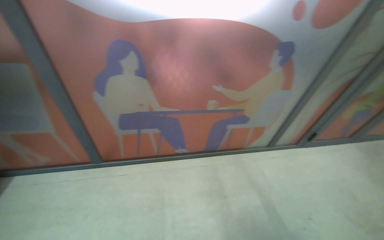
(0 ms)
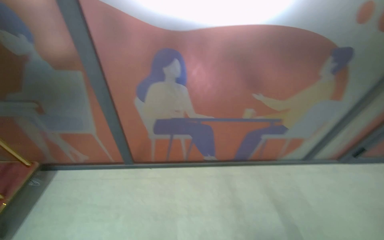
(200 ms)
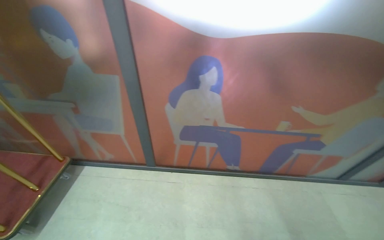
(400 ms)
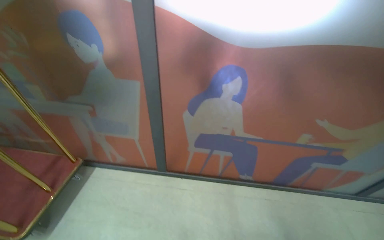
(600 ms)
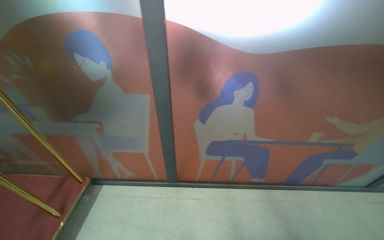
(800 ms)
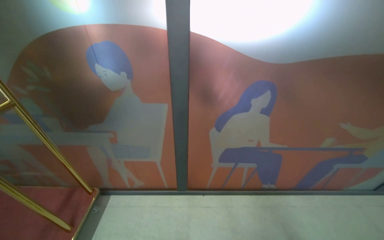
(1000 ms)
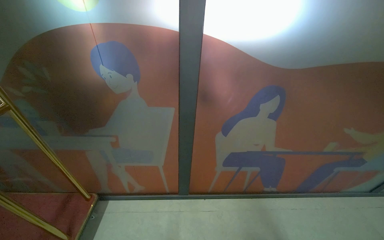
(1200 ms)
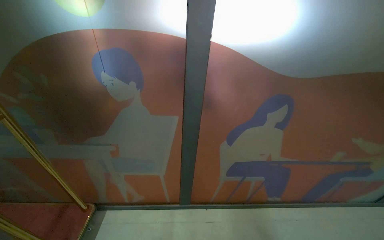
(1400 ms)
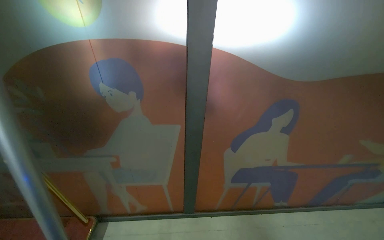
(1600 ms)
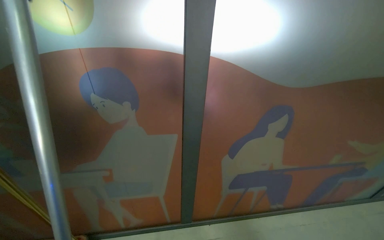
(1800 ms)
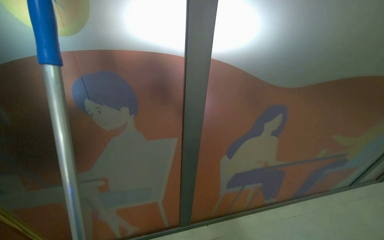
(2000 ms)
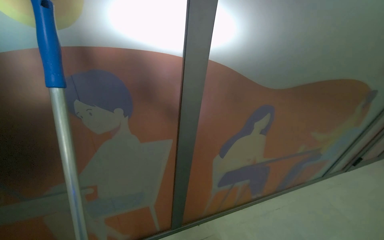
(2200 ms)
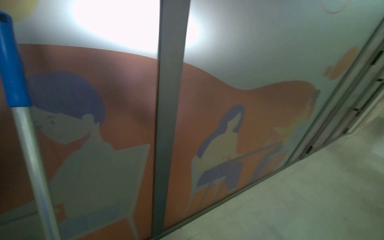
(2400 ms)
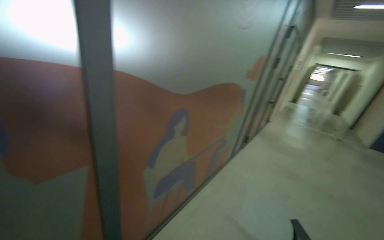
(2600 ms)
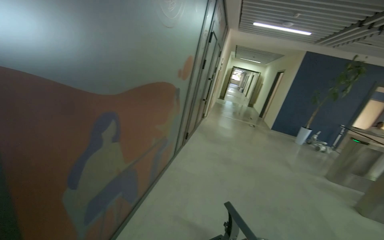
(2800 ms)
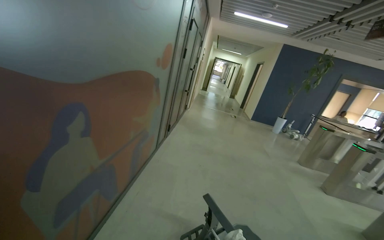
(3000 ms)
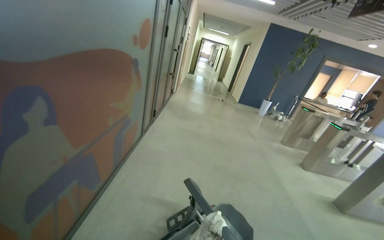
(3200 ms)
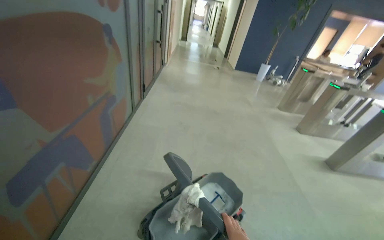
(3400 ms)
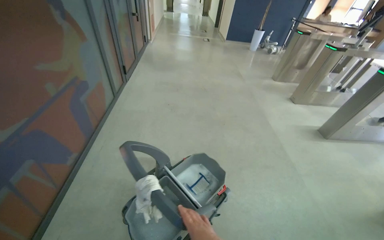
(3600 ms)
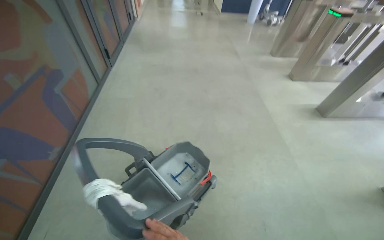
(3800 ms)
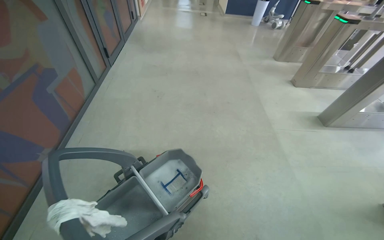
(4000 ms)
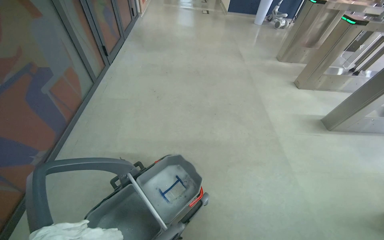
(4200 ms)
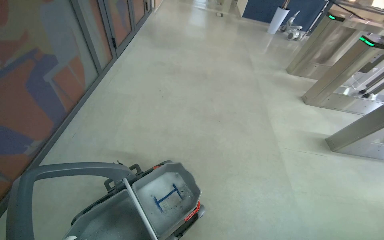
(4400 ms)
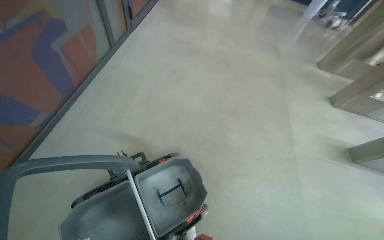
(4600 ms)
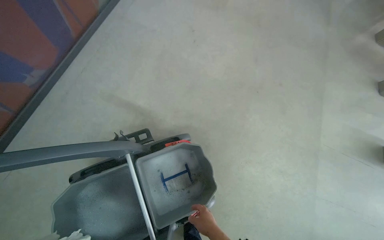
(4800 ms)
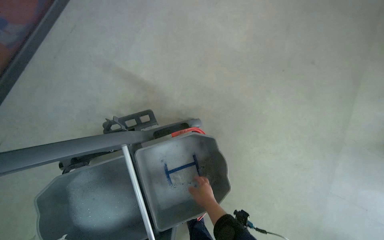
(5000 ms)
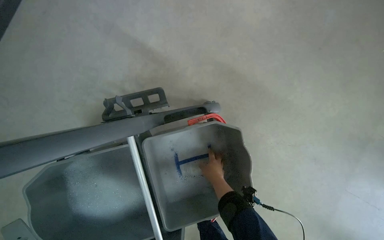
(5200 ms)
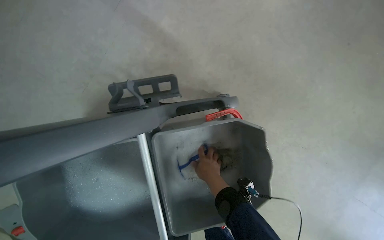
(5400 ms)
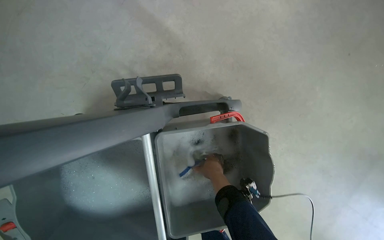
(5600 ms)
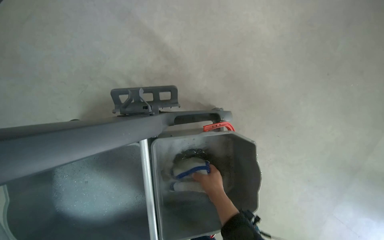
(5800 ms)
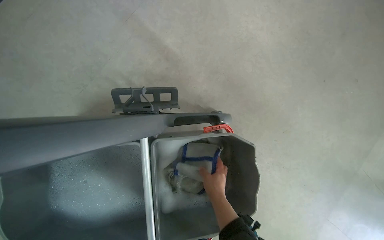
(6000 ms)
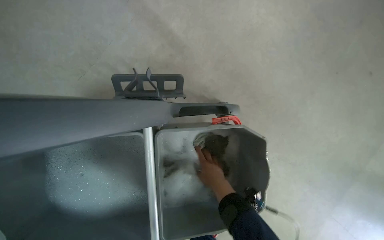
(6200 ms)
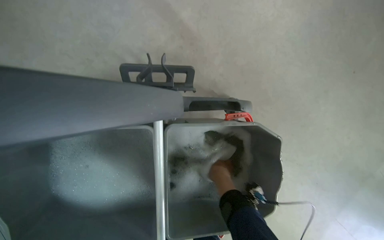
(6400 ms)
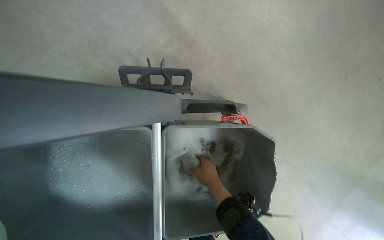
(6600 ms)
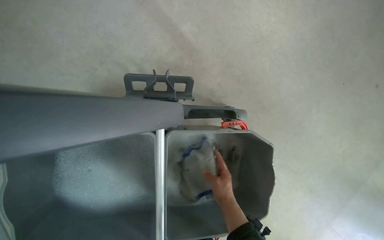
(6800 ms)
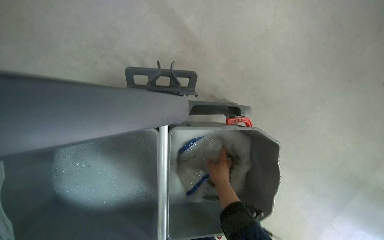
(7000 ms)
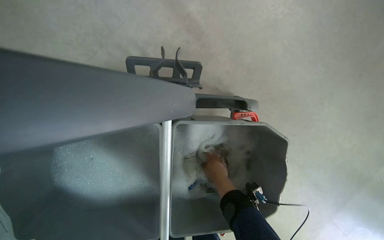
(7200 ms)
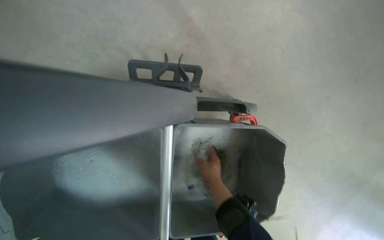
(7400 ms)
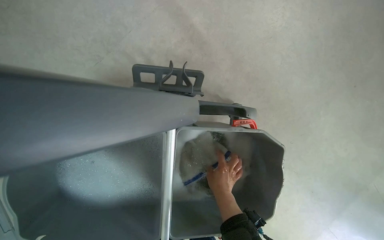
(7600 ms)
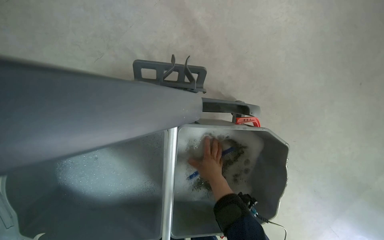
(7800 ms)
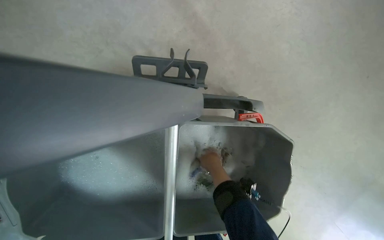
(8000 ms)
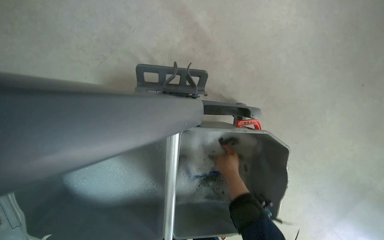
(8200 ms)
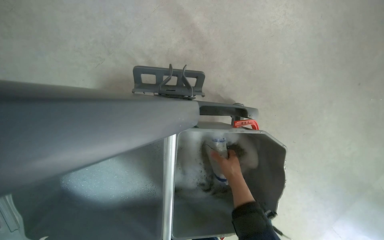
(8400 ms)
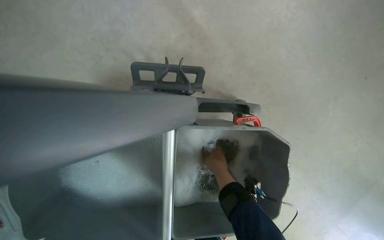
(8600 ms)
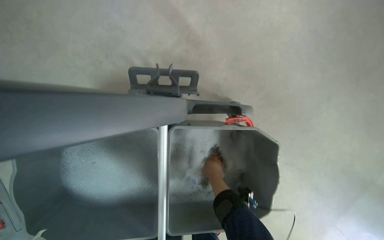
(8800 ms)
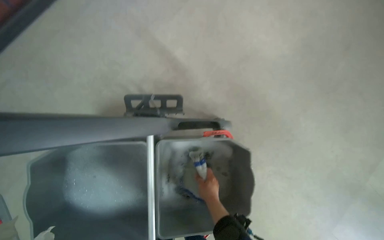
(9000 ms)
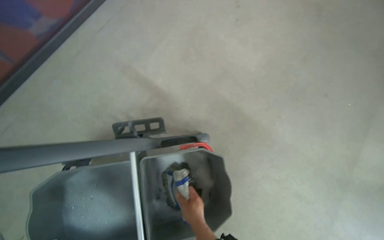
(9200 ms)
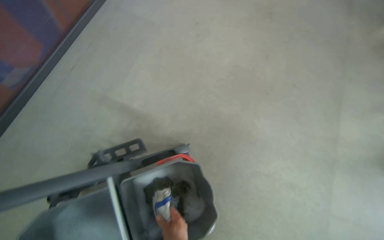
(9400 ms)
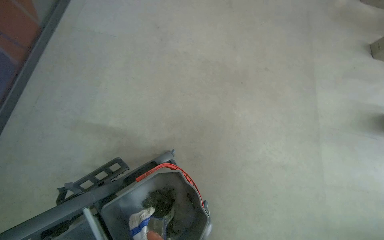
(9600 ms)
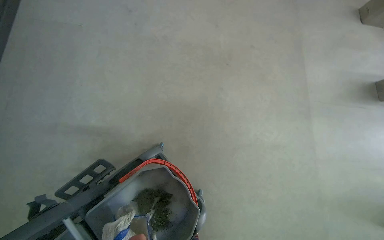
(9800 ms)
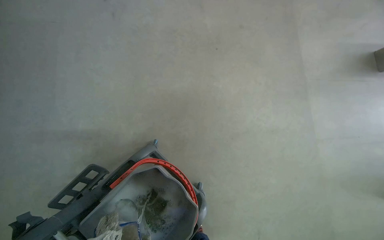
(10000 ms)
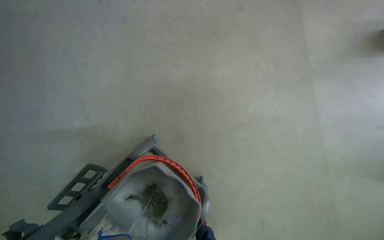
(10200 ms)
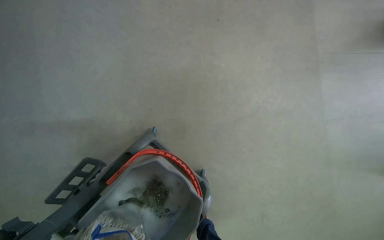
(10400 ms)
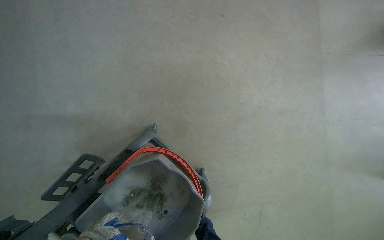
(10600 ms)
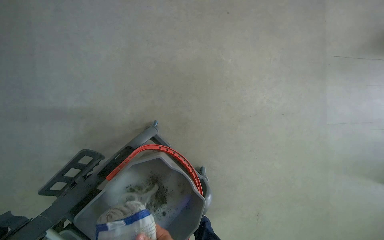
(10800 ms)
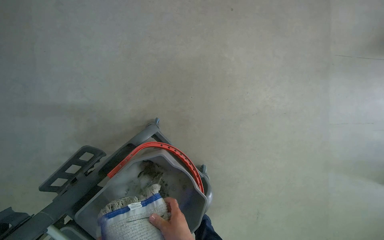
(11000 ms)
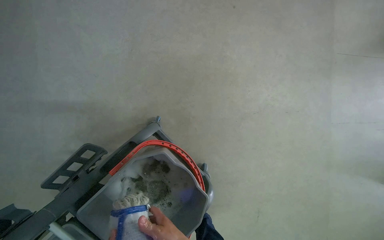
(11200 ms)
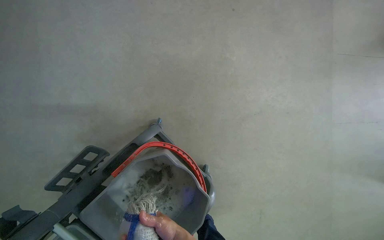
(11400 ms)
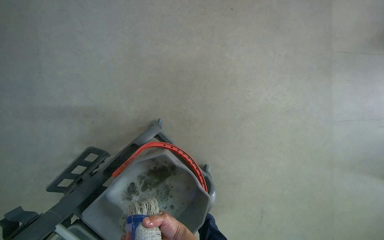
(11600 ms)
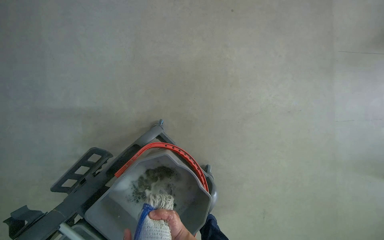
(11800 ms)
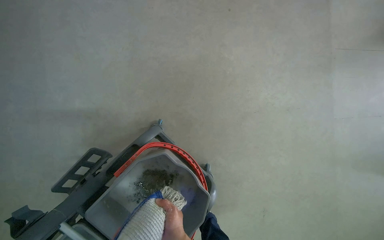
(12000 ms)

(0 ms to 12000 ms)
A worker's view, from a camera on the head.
Job: sweeping floor.
The whole recording: Performing general floor cleaning tasks. The worker detaches the mop, sweeps the floor, moves a luggage cart, and rinses a mop pad.
0 ms - 1600 ms: The camera is carried about 70 cm.
1600 ms - 3000 ms: The wearer looks approximately 80 degrees further to the right.
3000 ms - 4400 ms: The head travels roughly 70 cm. The view tilts roughly 30 degrees downward.
4400 ms - 6000 ms: The camera travels roughly 60 cm. The view tilts roughly 35 degrees downward. Everything in view rotates about 30 degrees clockwise.
9000 ms - 10400 ms: The scene rotates counterclockwise by some 45 degrees.

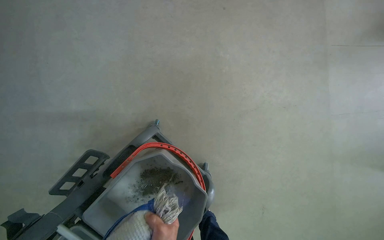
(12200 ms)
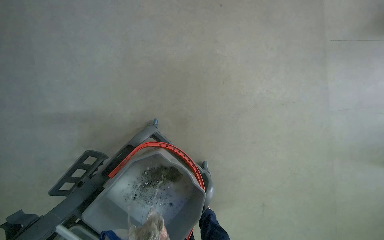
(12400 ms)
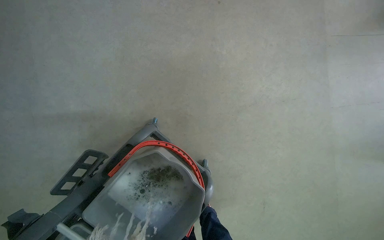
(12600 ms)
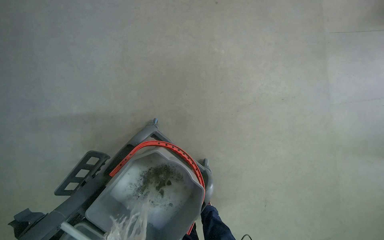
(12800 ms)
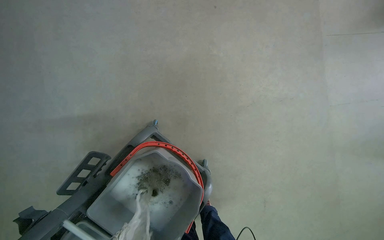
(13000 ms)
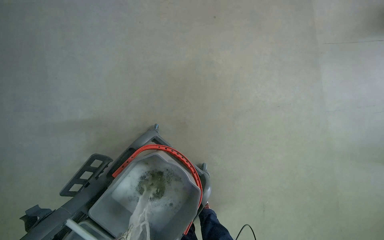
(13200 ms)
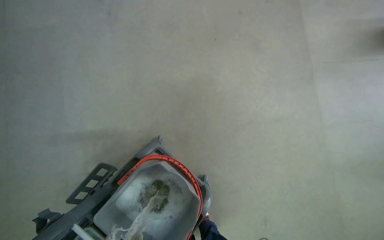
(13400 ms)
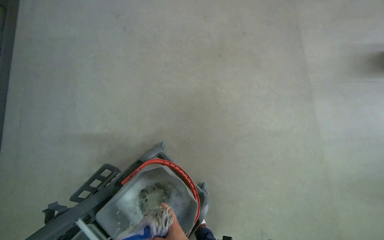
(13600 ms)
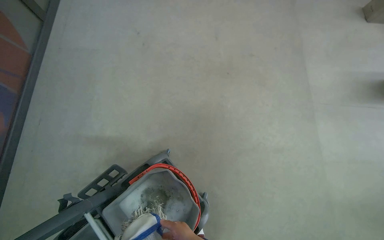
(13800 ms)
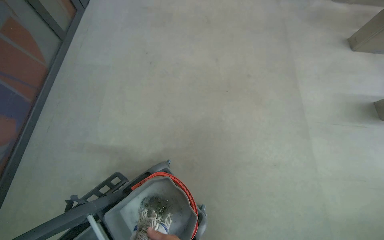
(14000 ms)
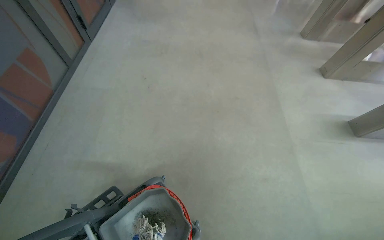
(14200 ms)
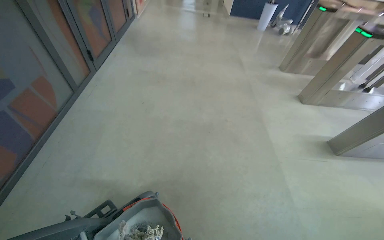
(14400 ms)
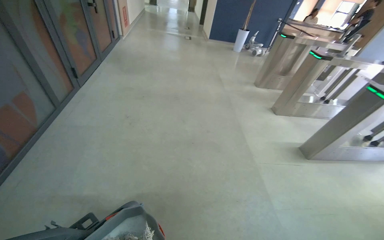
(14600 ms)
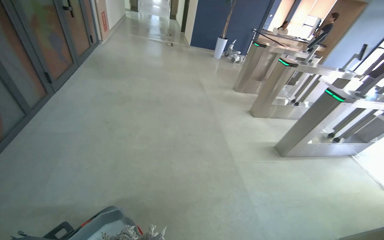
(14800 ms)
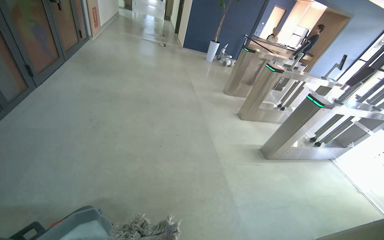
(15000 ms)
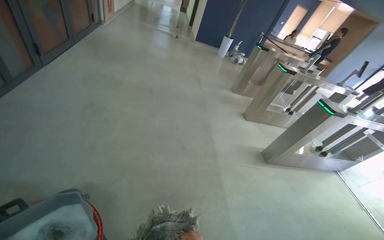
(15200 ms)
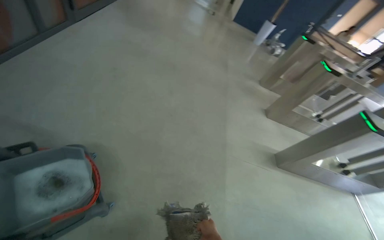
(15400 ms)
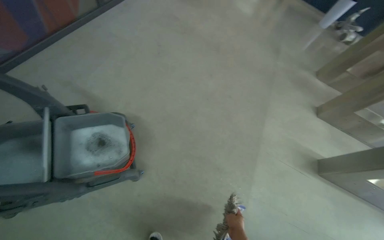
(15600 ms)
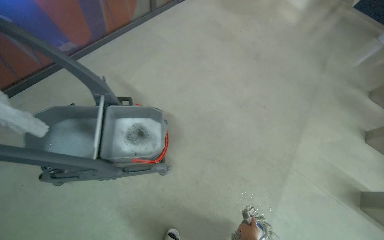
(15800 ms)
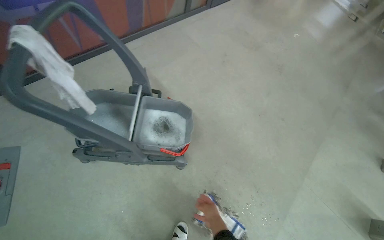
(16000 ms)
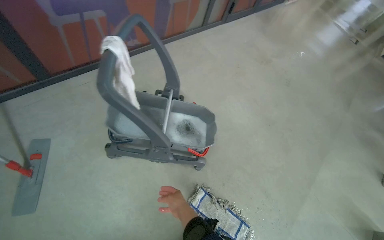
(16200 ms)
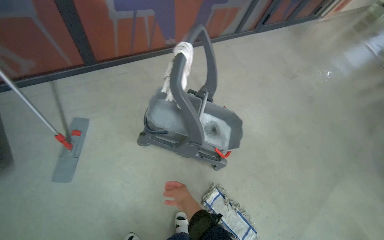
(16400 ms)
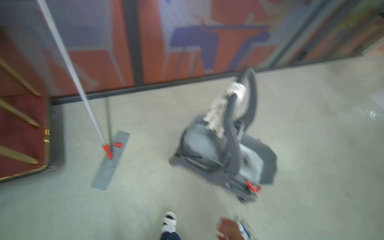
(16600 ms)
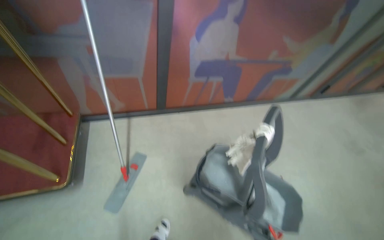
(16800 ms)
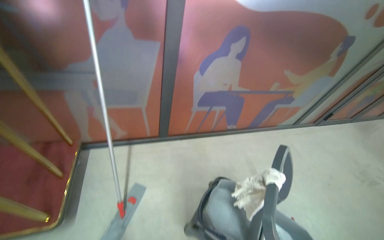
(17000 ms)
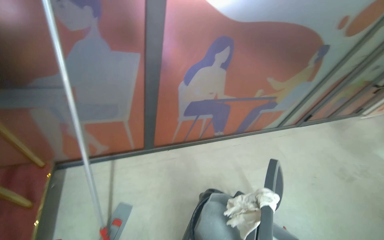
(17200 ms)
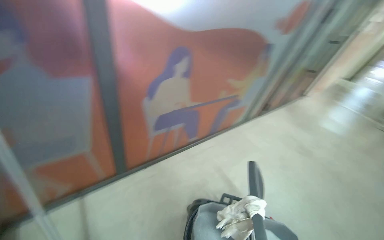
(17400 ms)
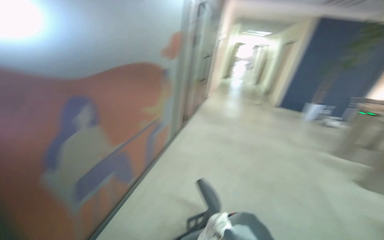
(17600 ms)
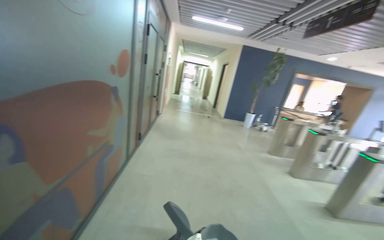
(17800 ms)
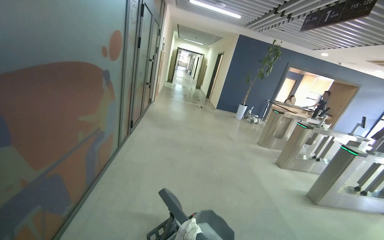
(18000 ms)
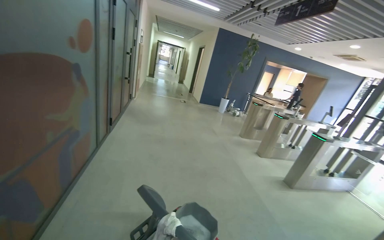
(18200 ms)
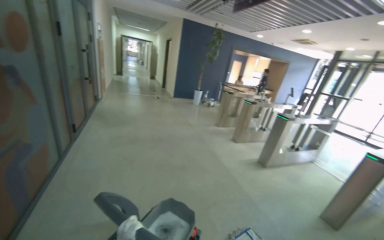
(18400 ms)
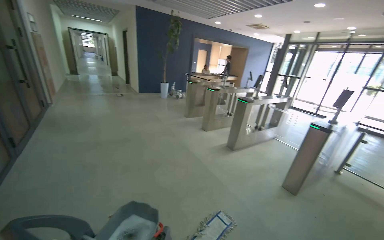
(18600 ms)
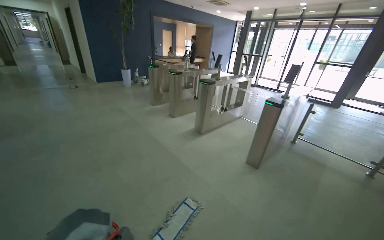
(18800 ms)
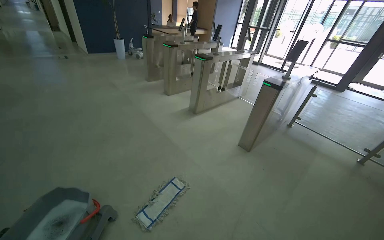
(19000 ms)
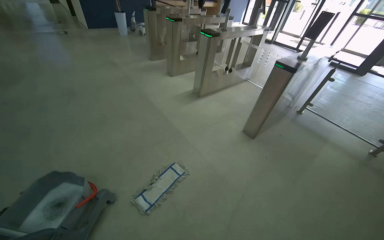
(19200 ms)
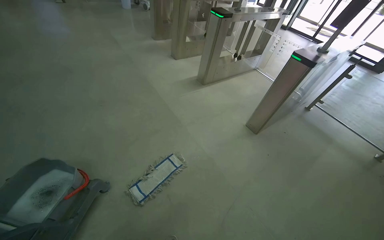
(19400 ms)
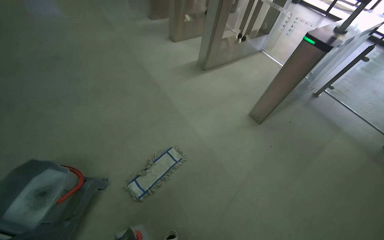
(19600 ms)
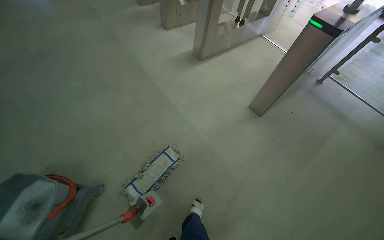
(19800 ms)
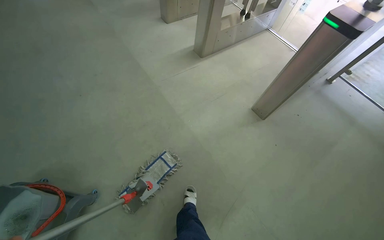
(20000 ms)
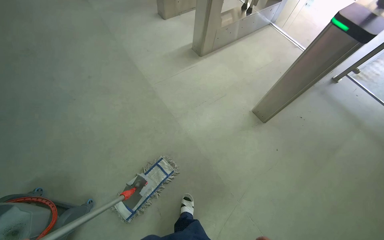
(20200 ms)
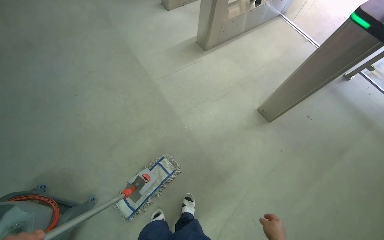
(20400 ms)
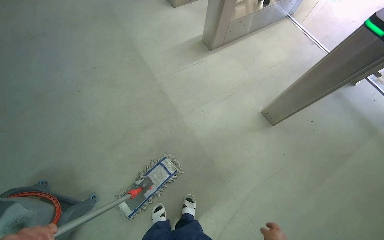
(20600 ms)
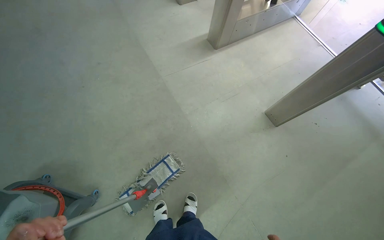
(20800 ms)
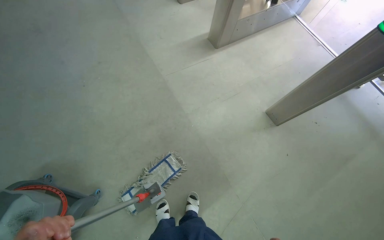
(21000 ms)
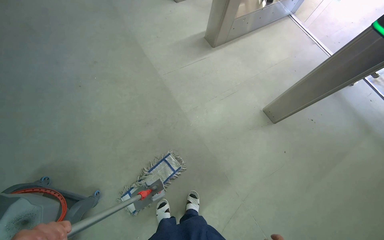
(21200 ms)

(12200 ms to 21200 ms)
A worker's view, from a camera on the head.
Job: sweeping floor.
The whole recording: Performing general floor cleaning tasks. The worker detaches the mop, sweeps the floor, moves a luggage cart, and rinses a mop pad.
12200 ms - 13800 ms: The view tips upward by roughly 15 degrees.
13800 ms - 15200 ms: The camera travels about 50 cm. The view pans to the right by roughly 15 degrees. The view tilts approximately 30 degrees upward.
15200 ms - 16600 ms: The head travels about 70 cm. The wearer's head swings some 70 degrees to the left.
16600 ms - 18200 ms: The camera travels approximately 40 cm. The wearer's head swings some 75 degrees to the right. The camera pitches upward, by approximately 25 degrees.
18200 ms - 19800 ms: The wearer moves some 1 m. The wearer's head swings roughly 25 degrees to the right. The view tips downward by approximately 40 degrees.
